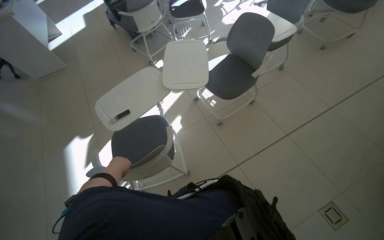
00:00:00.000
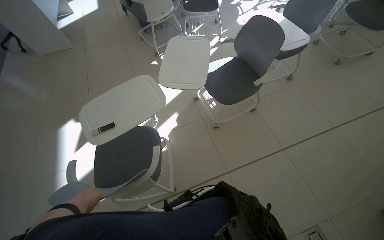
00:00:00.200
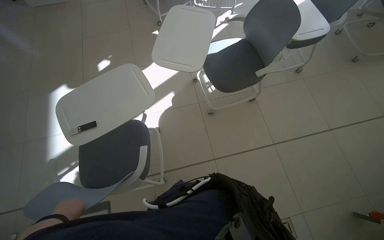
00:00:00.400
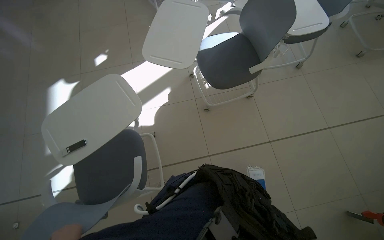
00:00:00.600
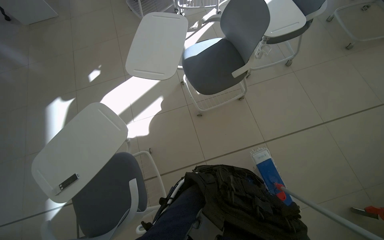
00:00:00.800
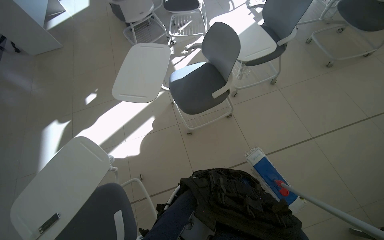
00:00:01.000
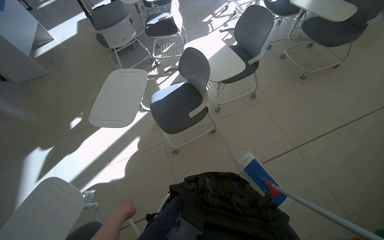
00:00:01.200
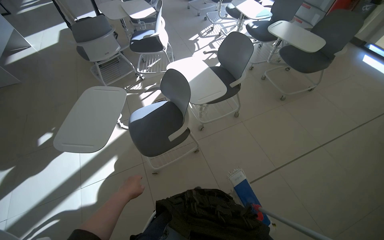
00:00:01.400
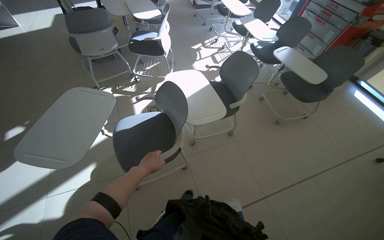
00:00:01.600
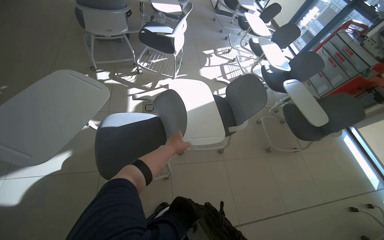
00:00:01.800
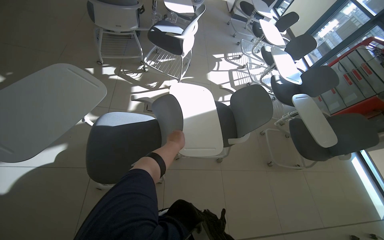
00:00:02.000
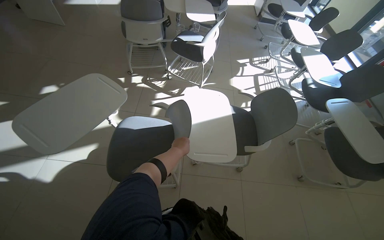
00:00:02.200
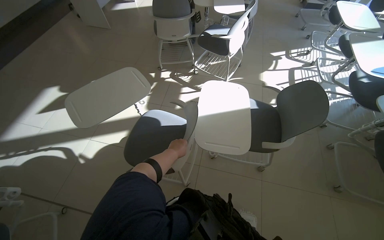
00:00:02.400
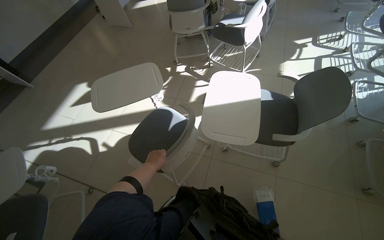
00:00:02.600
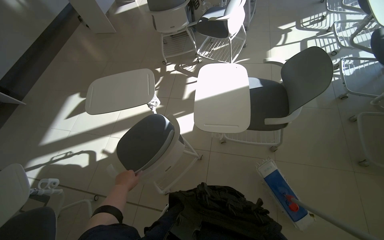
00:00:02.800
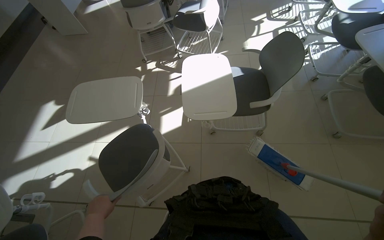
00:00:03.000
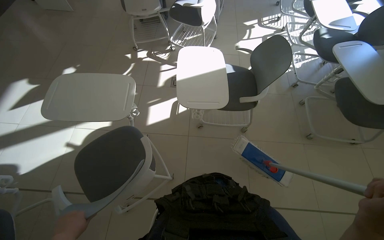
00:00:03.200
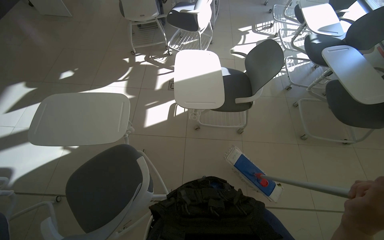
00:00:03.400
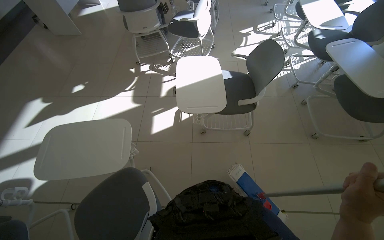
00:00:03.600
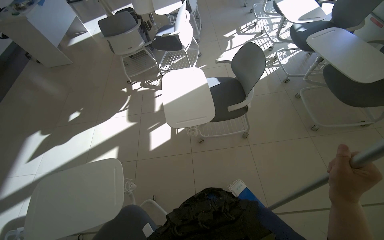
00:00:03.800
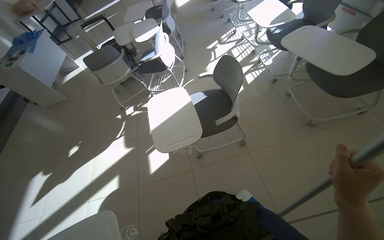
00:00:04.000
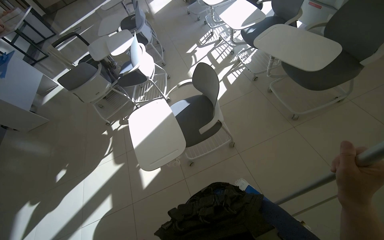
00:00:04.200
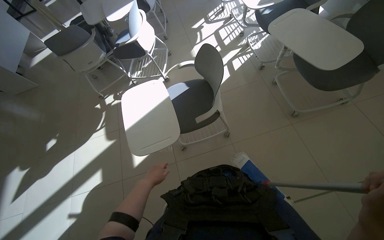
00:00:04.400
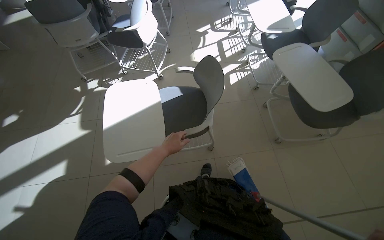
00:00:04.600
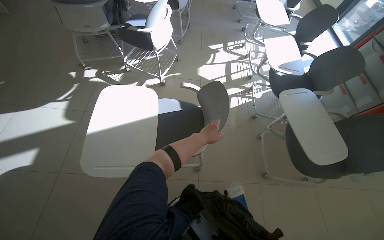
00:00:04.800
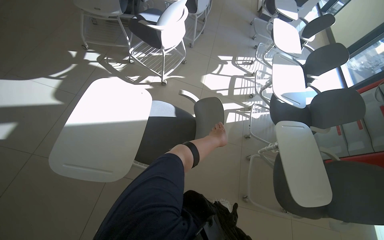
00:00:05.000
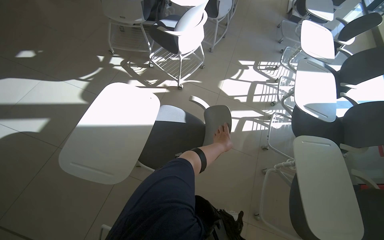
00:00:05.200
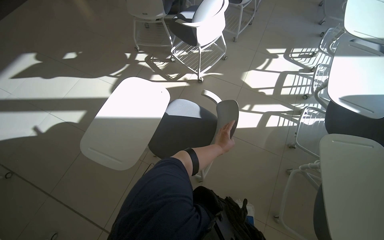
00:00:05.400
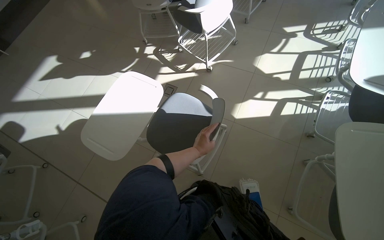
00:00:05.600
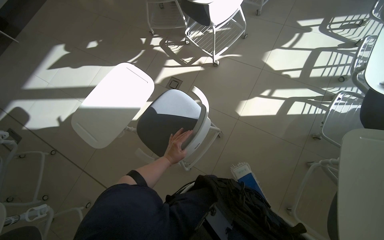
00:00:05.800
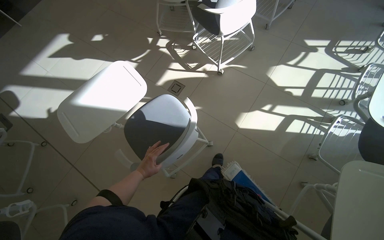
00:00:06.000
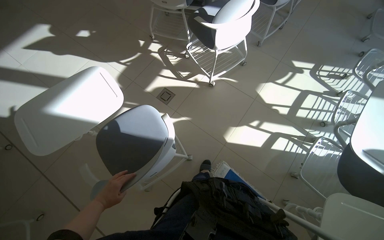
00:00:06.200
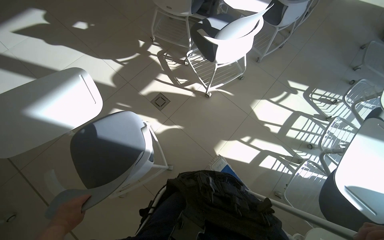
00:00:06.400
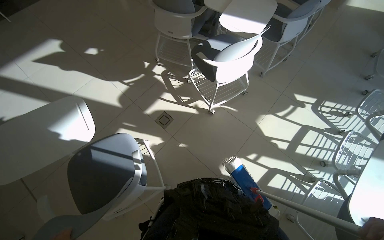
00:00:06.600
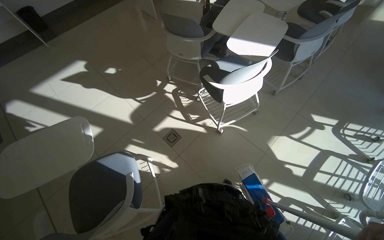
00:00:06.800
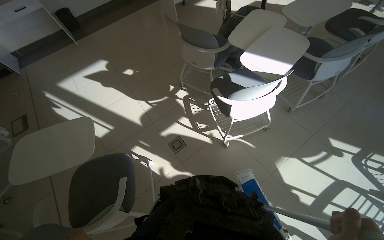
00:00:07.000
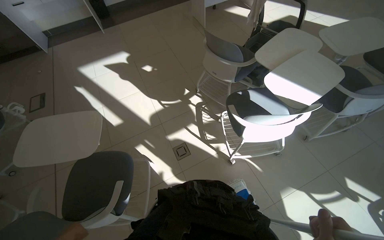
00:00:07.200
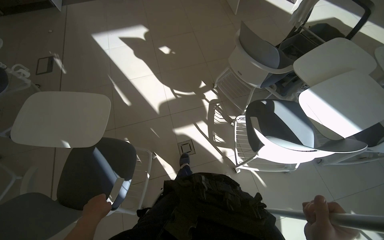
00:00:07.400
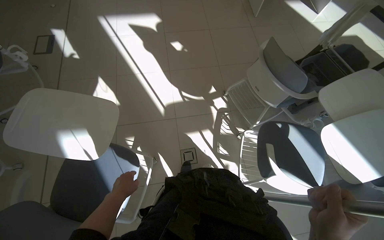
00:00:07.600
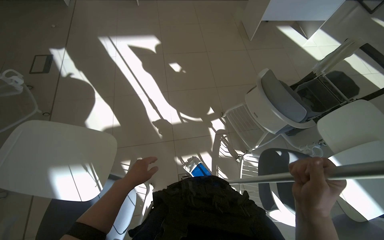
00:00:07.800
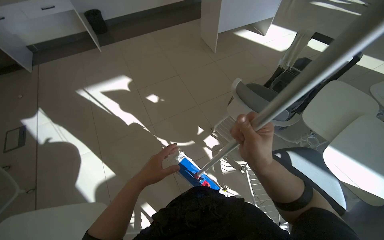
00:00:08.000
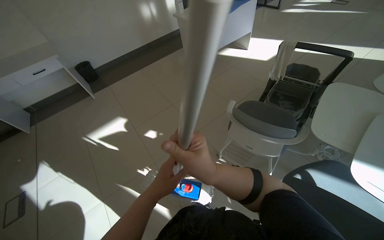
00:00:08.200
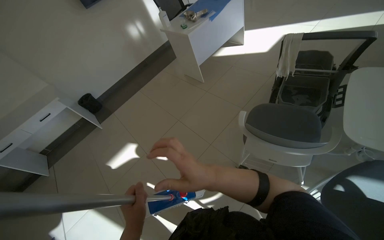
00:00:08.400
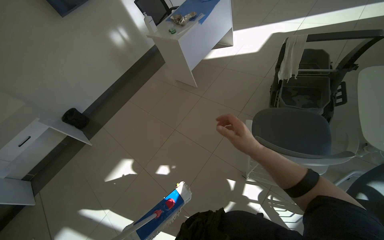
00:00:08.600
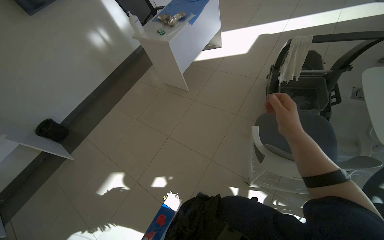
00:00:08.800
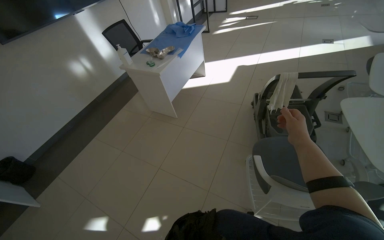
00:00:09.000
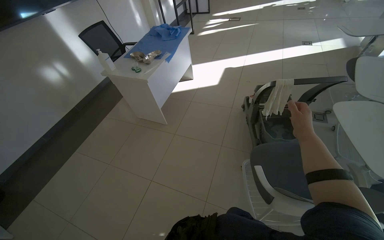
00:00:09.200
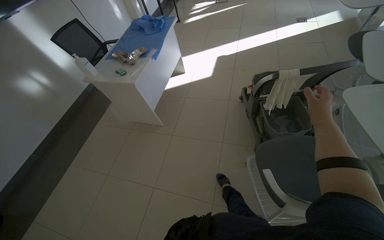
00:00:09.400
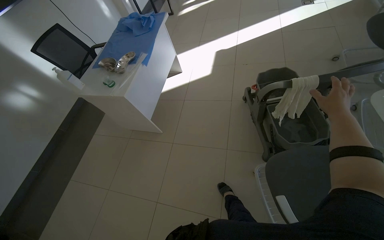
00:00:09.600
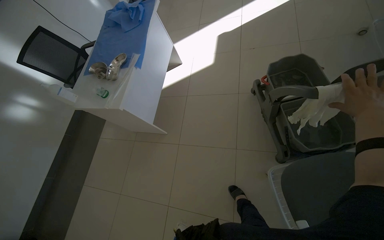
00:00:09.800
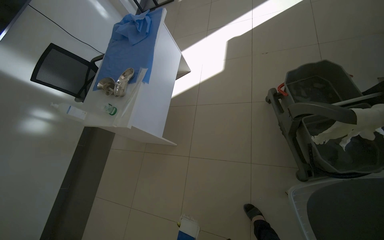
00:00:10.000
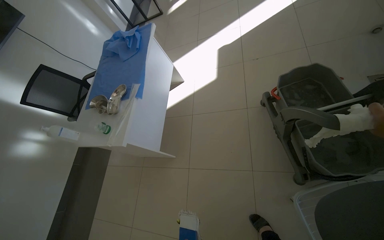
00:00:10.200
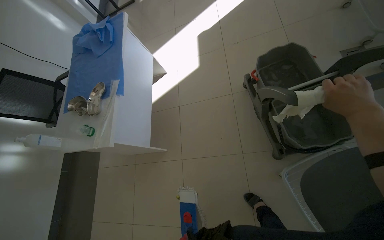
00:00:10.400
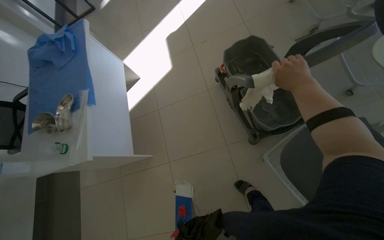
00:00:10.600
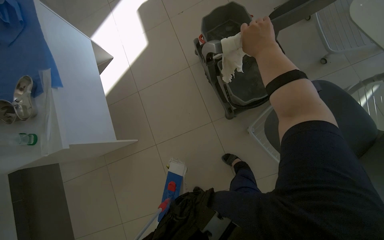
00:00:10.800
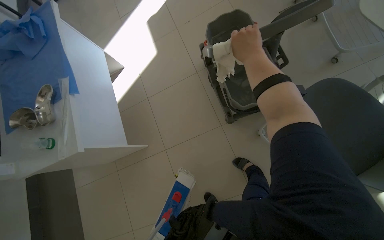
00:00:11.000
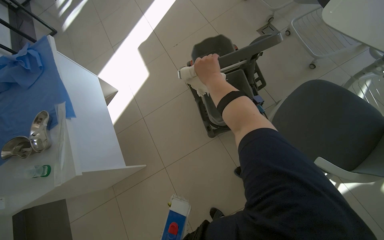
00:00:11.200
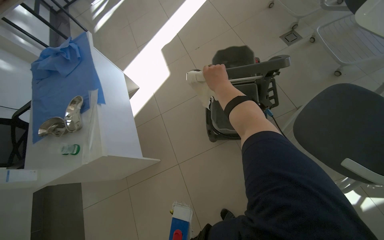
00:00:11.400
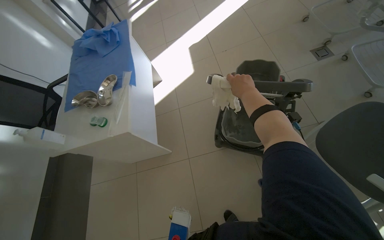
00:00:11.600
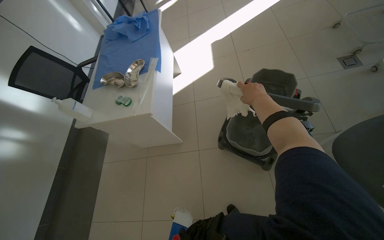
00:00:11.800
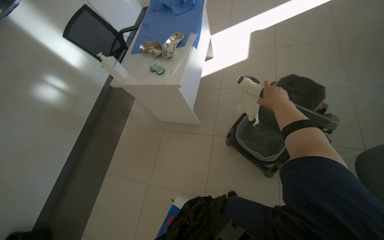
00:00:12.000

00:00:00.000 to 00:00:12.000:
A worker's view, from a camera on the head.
Job: mopping floor.
The whole recording: Mopping the room floor. The worker mops the tiled floor in the room, moving around furniture and equipment.
00:00:00.000 to 00:00:01.600: The head travels about 80 cm.
00:00:01.600 to 00:00:03.000: The head rotates about 25 degrees to the left.
00:00:04.400 to 00:00:06.000: The camera is carried about 50 cm. The wearer looks approximately 50 degrees further to the left.
00:00:06.000 to 00:00:07.600: The camera travels roughly 70 cm. The scene rotates clockwise by some 45 degrees.
00:00:07.600 to 00:00:09.000: The wearer moves roughly 90 cm. The wearer's head swings about 55 degrees to the right. The wearer looks about 25 degrees further upward.
00:00:09.000 to 00:00:10.400: The camera travels approximately 80 cm. The view tips downward by roughly 15 degrees. The scene rotates counterclockwise by about 30 degrees.
00:00:10.400 to 00:00:12.000: The camera travels roughly 60 cm.

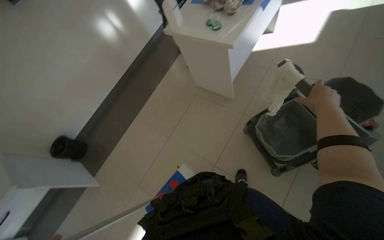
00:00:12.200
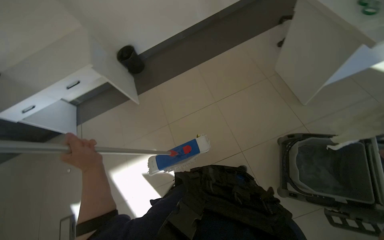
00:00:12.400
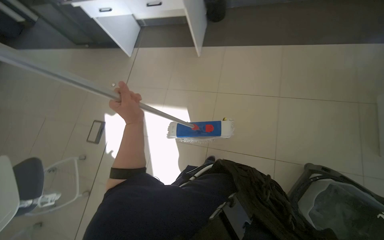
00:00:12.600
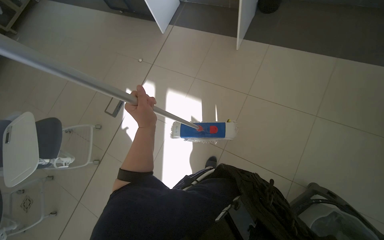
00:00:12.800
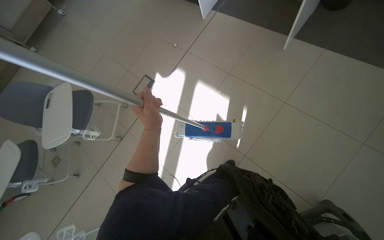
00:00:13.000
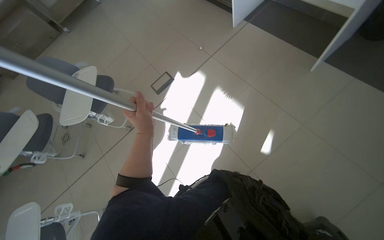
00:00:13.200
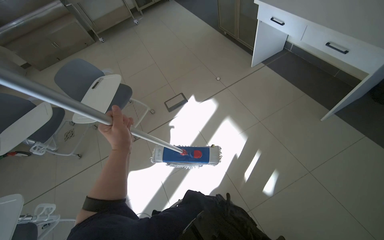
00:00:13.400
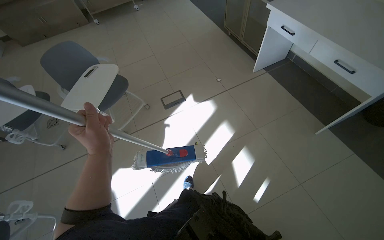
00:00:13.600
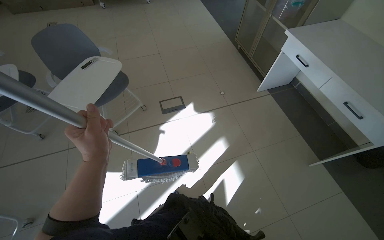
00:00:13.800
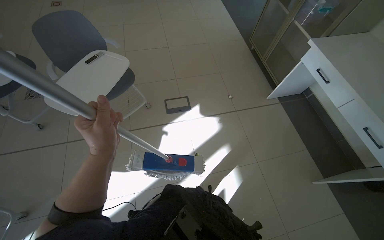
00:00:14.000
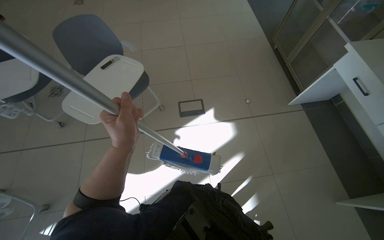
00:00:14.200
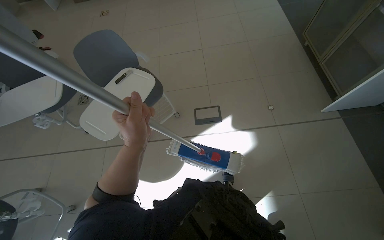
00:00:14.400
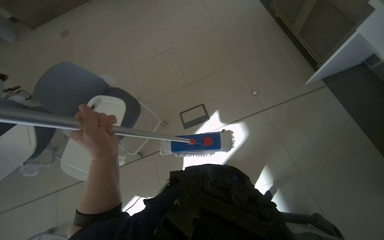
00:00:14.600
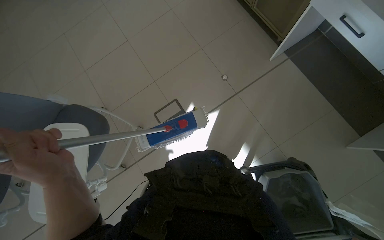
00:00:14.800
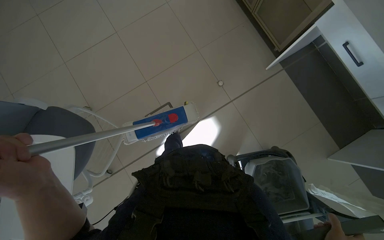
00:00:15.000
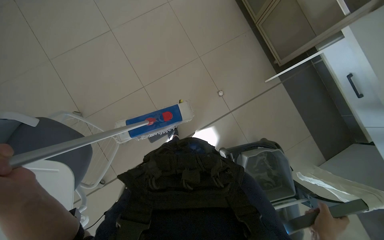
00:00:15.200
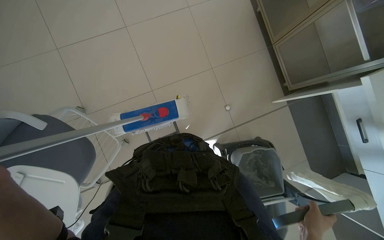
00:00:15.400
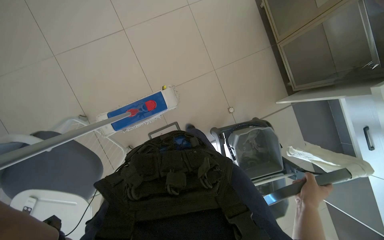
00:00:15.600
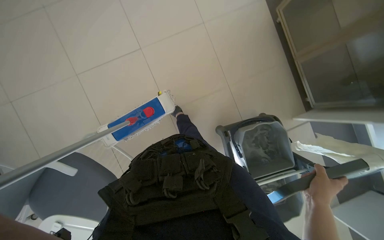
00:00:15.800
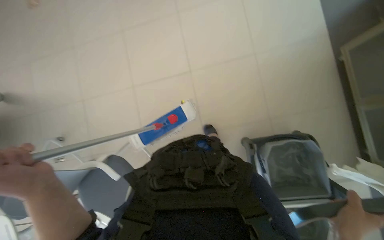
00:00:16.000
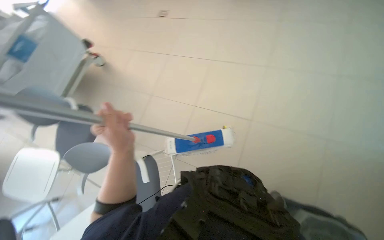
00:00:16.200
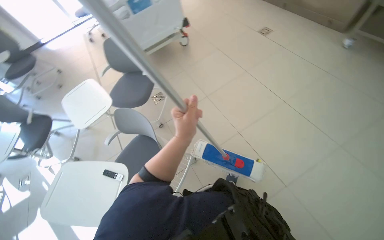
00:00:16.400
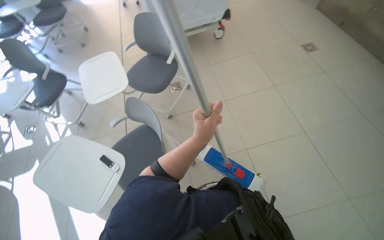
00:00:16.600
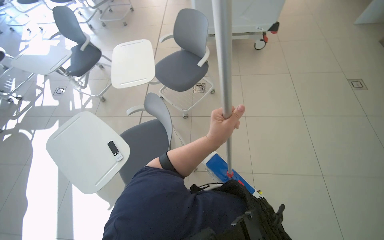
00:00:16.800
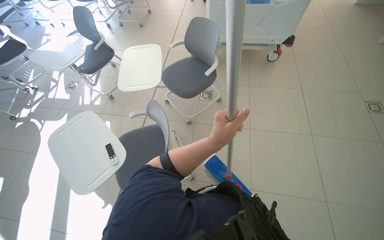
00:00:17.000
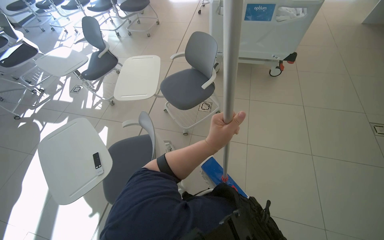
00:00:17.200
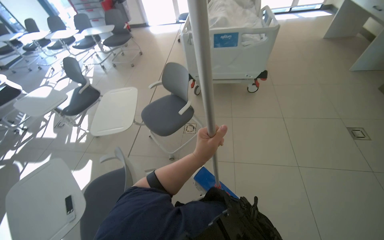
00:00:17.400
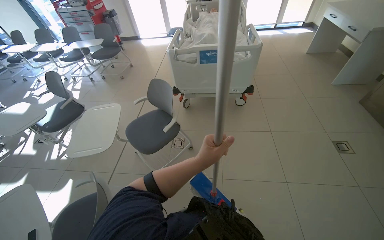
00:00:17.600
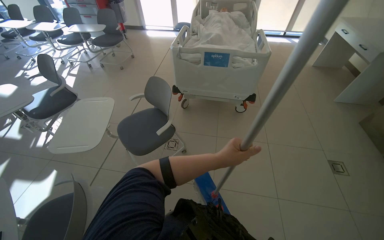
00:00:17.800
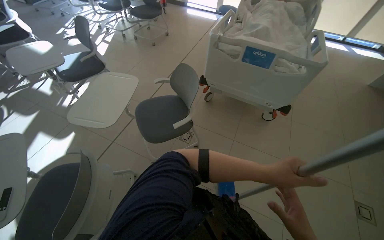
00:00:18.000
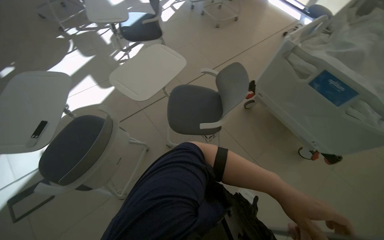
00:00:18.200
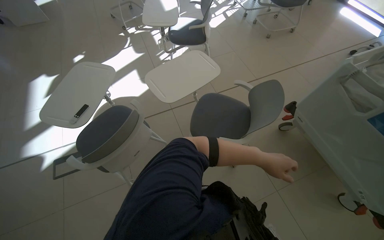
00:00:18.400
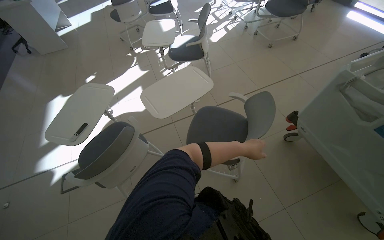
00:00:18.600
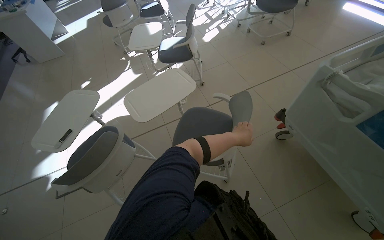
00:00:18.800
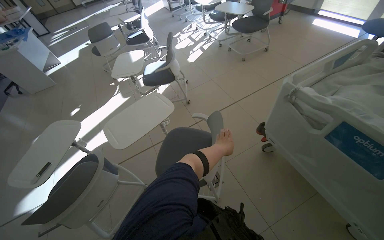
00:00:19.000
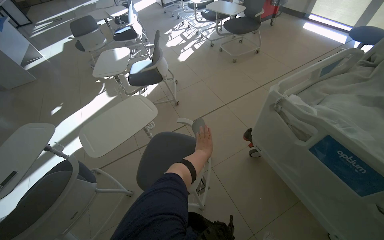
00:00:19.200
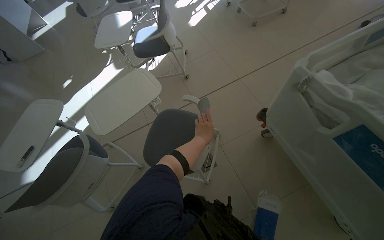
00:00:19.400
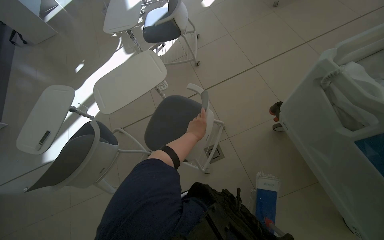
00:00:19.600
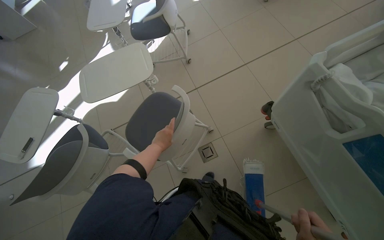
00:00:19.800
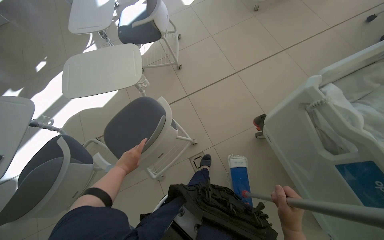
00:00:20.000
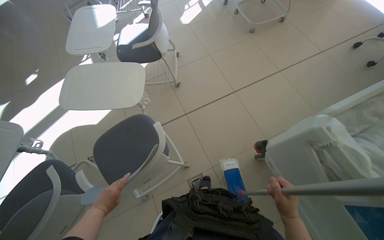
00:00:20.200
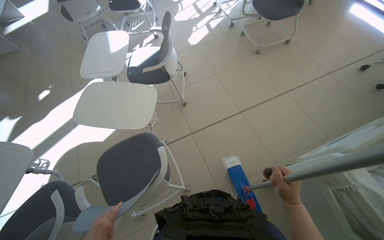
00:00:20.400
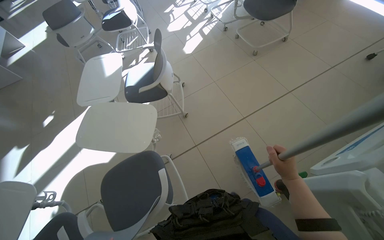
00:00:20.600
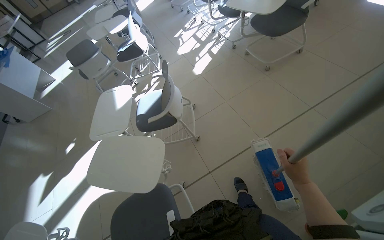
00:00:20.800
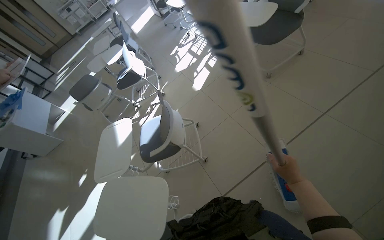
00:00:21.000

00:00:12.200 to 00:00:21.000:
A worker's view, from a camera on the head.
Job: mopping floor.
The whole recording: Mopping the room floor. The worker mops the tiled floor in the room, moving around furniture and equipment.
00:00:12.200 to 00:00:13.600: The head travels roughly 50 cm. The wearer's head swings approximately 90 degrees to the left. The wearer looks approximately 15 degrees further downward.
00:00:13.600 to 00:00:15.200: The head travels approximately 60 cm.
00:00:15.200 to 00:00:16.600: The wearer looks roughly 50 degrees further to the left.
00:00:16.600 to 00:00:18.000: The camera travels roughly 60 cm. The wearer looks approximately 40 degrees further to the left.
00:00:18.000 to 00:00:19.600: The camera is carried approximately 80 cm. The head turns to the left by about 45 degrees.
00:00:19.600 to 00:00:21.000: The head travels approximately 80 cm. The view tips upward by about 15 degrees.
